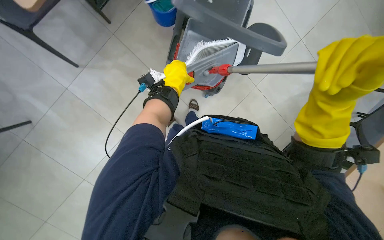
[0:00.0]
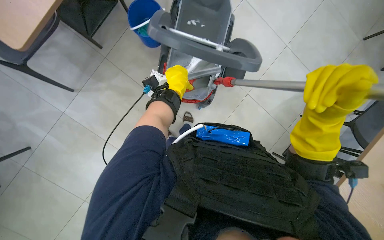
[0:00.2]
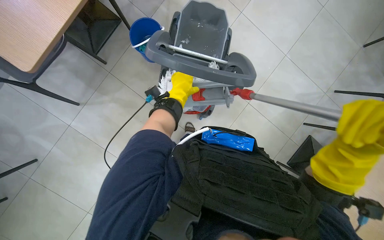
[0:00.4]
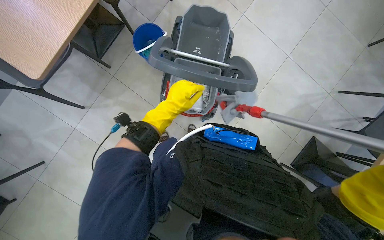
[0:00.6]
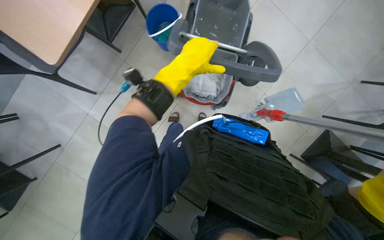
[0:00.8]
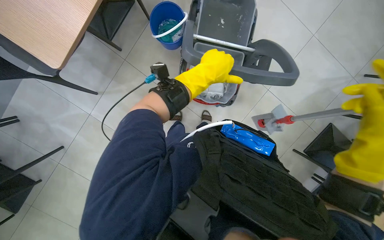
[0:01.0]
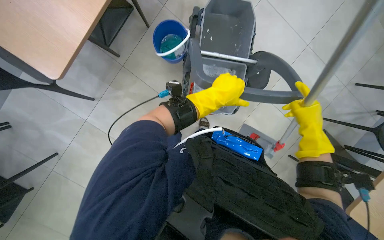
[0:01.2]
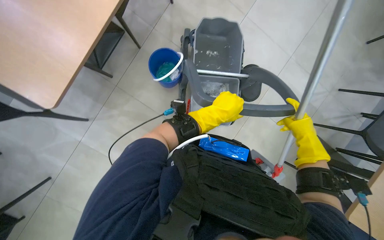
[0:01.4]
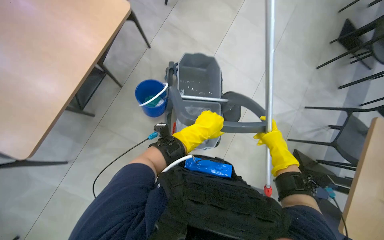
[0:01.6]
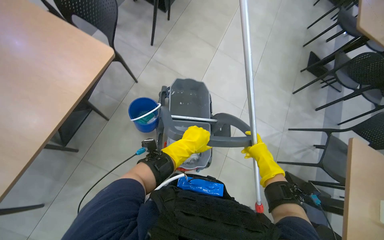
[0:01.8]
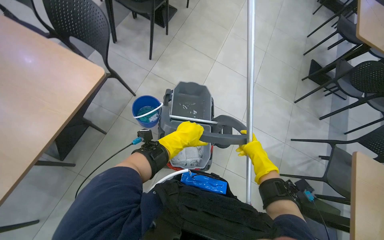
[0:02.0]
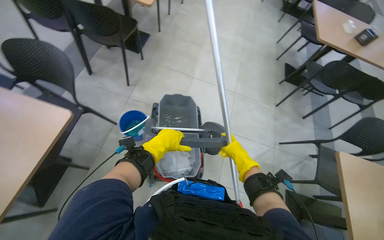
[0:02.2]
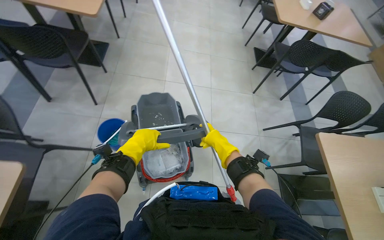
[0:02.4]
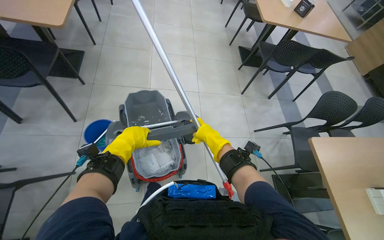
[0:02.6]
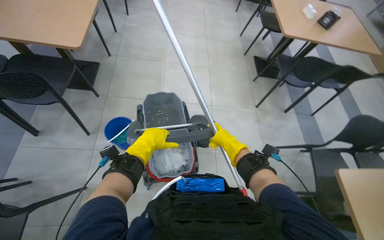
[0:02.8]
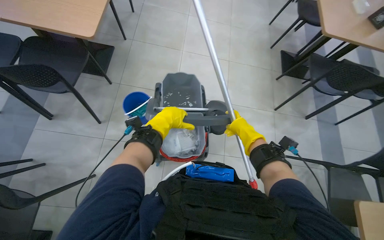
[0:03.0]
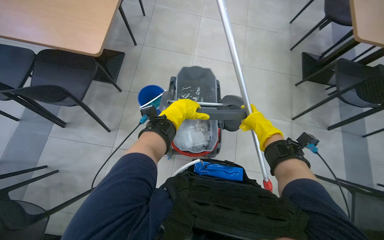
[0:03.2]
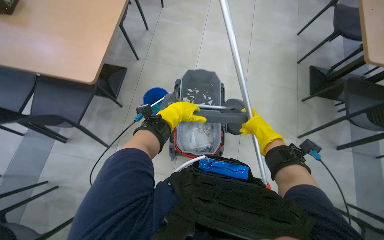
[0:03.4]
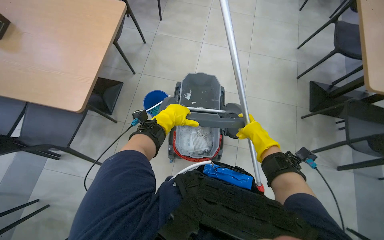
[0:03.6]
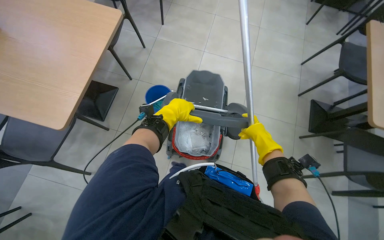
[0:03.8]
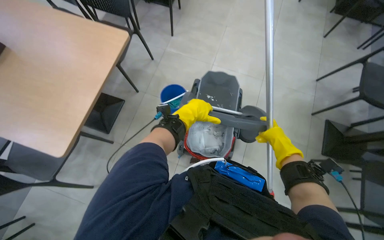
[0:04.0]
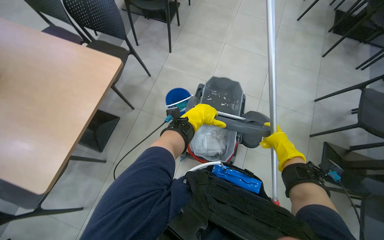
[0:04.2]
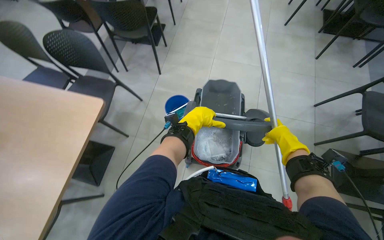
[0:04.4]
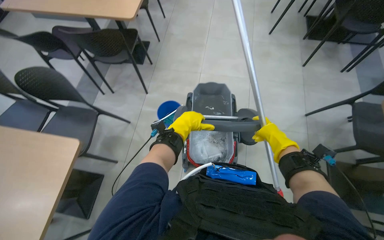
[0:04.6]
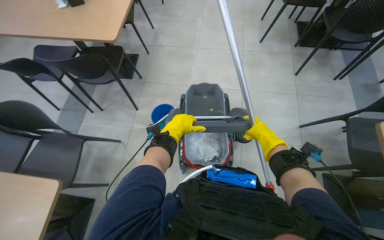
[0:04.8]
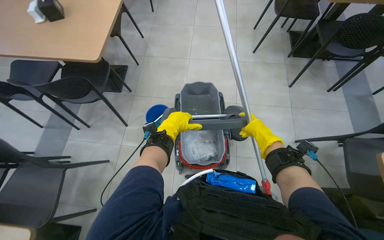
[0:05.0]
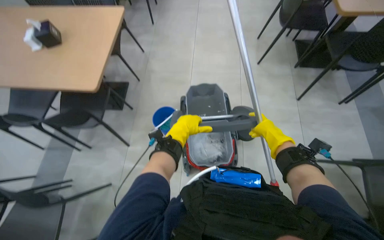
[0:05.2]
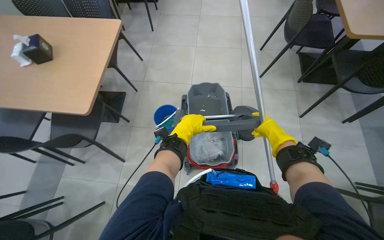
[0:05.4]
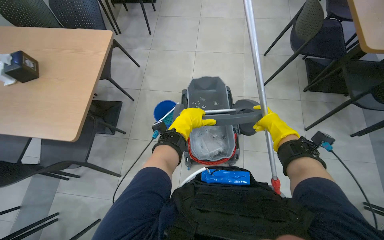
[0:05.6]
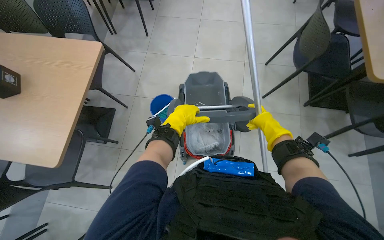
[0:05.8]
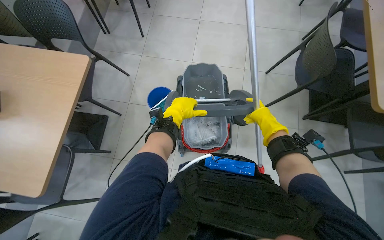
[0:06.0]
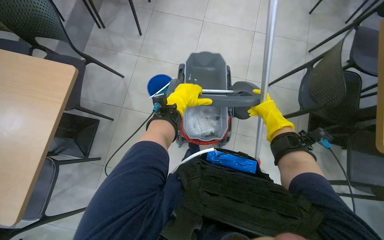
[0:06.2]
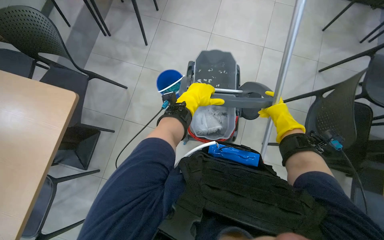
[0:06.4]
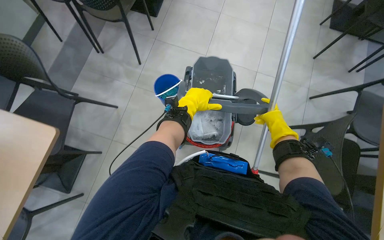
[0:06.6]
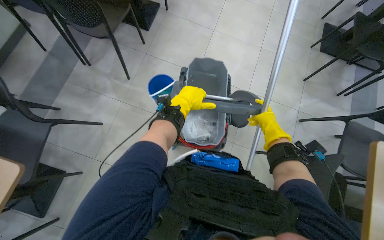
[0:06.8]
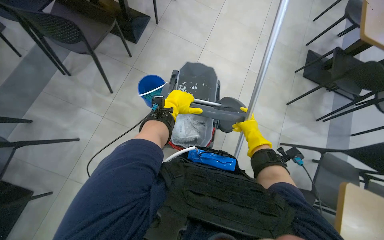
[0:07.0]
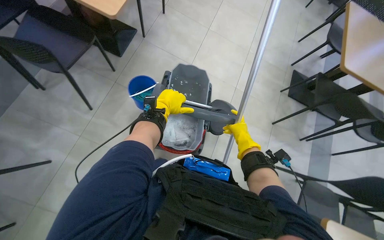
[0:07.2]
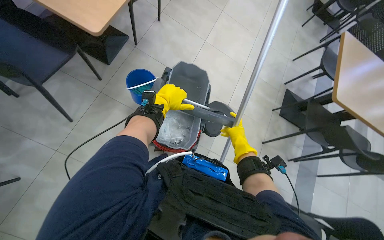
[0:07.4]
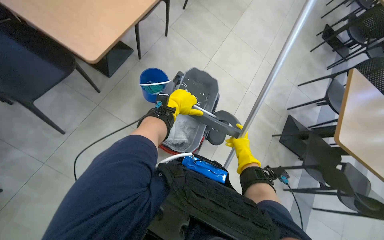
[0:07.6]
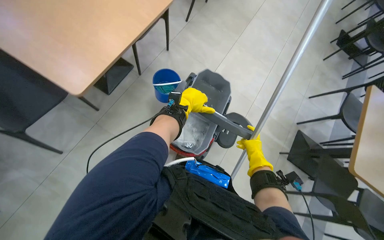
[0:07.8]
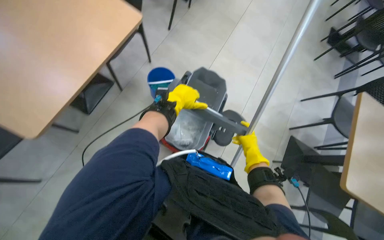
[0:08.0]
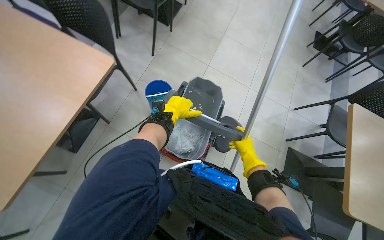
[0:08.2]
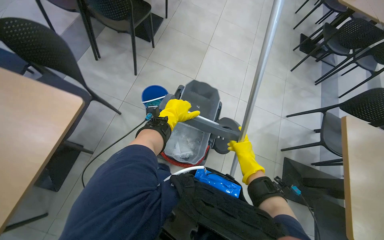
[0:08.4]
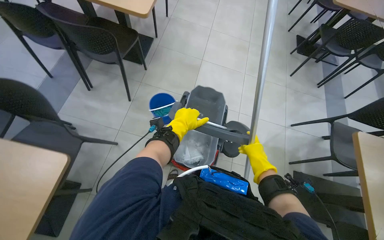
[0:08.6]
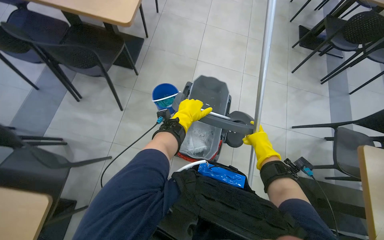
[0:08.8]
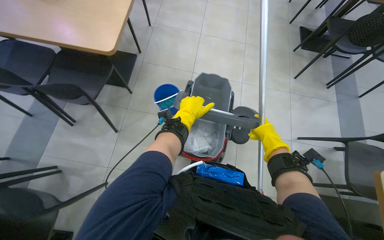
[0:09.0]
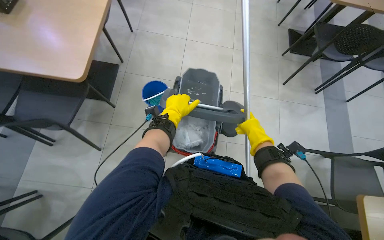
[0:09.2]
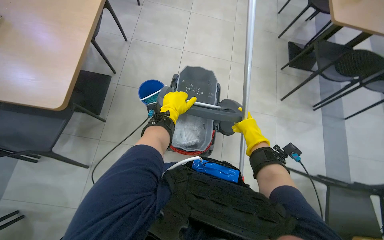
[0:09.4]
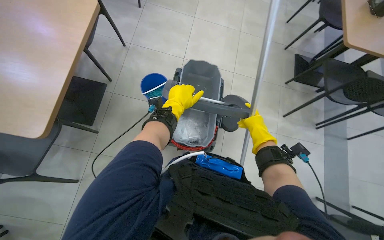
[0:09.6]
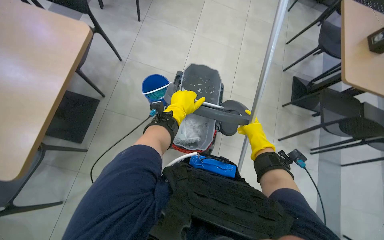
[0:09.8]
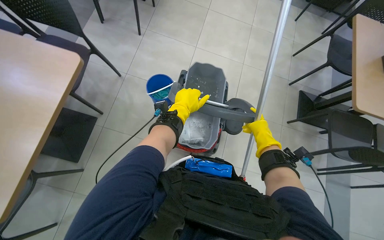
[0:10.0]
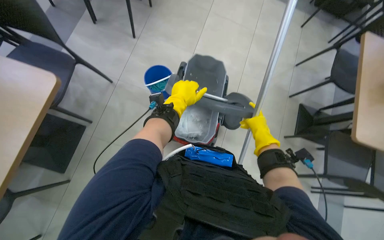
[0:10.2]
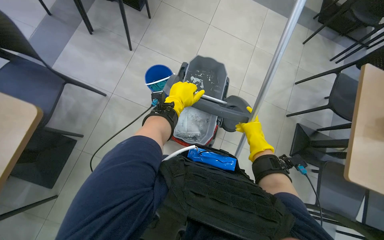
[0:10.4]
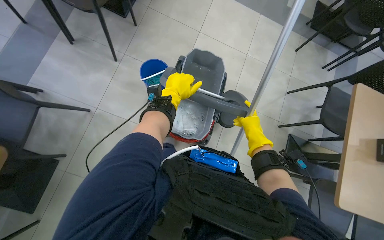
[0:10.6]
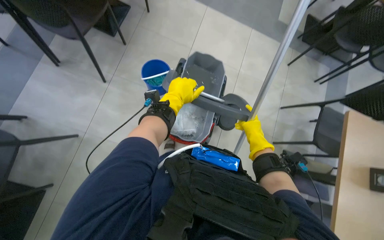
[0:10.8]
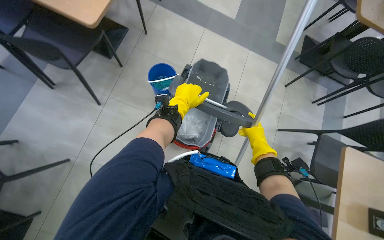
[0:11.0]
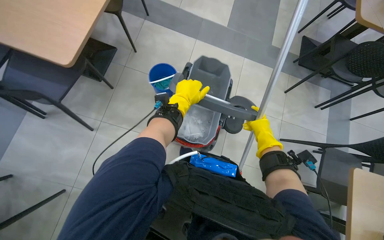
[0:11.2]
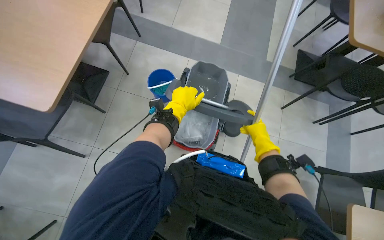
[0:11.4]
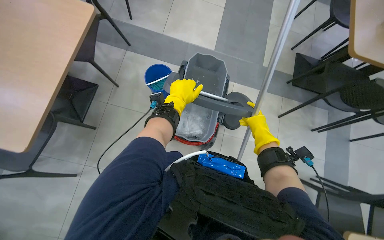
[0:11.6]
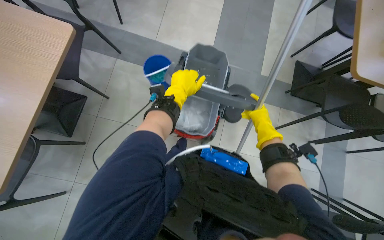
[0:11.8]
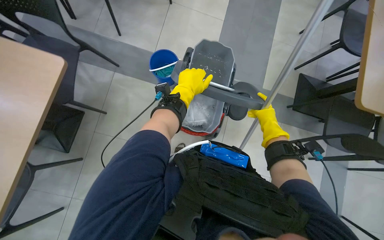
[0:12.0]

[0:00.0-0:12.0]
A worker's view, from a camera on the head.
Job: mopping floor.
The whole recording: Mopping the floor. The worker mops the floor with a mop, periodically dipping it into a bucket on a cleaning cart.
0:00.0 to 0:01.6: The view tilts some 15 degrees upward. The left hand moves up and down the picture over some 20 cm, changing direction 2 times.
0:01.6 to 0:03.0: The camera pitches upward, by some 15 degrees.
0:03.0 to 0:04.4: The camera is carried approximately 40 cm.
0:04.4 to 0:06.0: The camera travels approximately 1 m.
0:07.6 to 0:09.0: The wearer moves roughly 1 m.
0:09.0 to 0:10.4: The head travels roughly 70 cm.
0:10.4 to 0:12.0: The camera is carried roughly 90 cm.

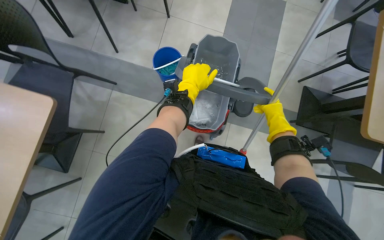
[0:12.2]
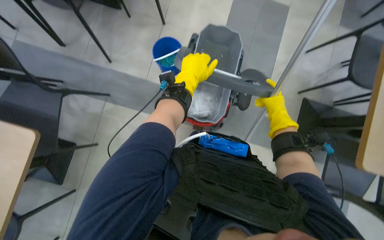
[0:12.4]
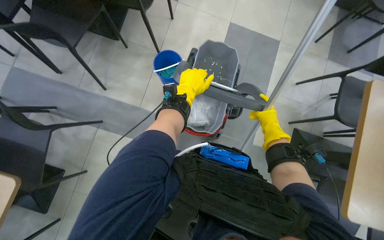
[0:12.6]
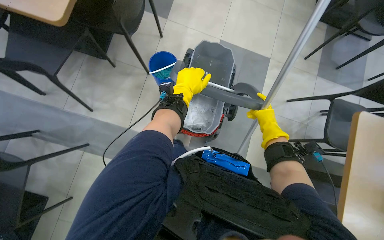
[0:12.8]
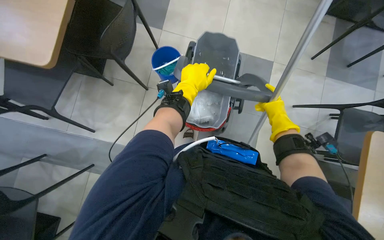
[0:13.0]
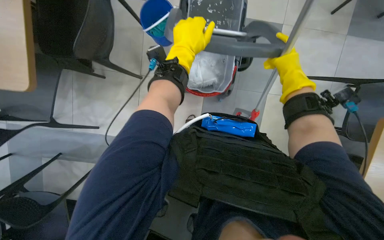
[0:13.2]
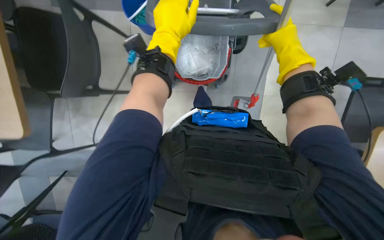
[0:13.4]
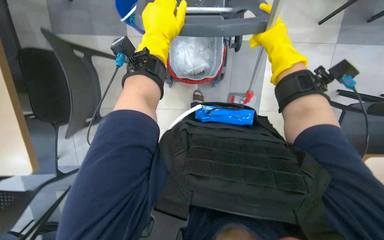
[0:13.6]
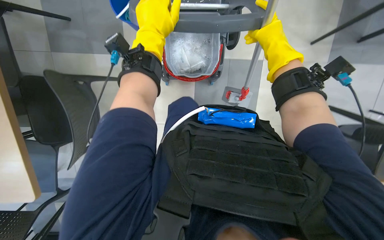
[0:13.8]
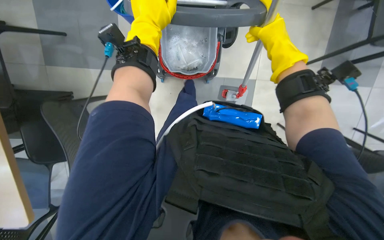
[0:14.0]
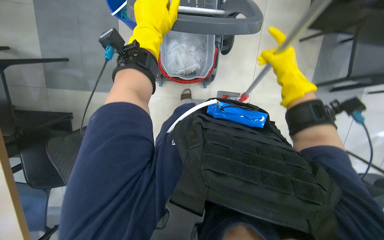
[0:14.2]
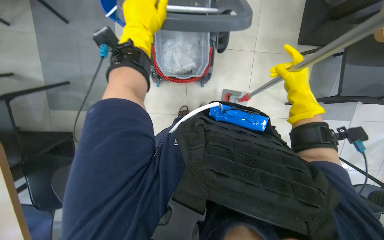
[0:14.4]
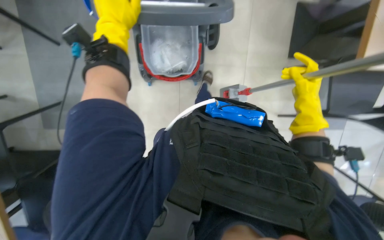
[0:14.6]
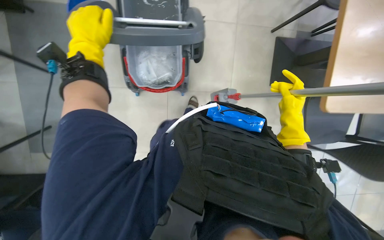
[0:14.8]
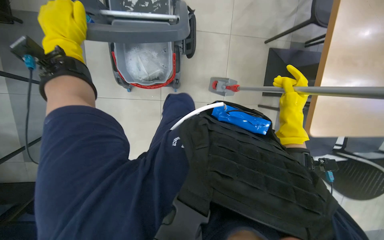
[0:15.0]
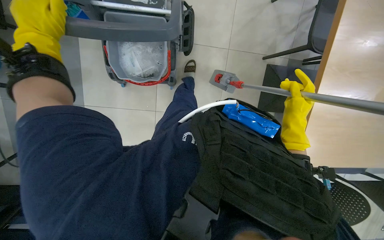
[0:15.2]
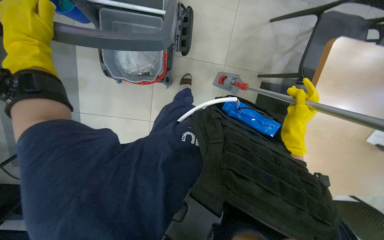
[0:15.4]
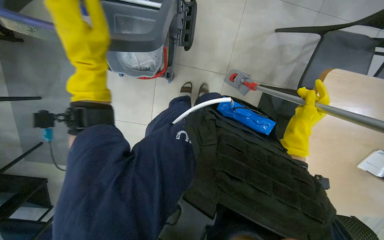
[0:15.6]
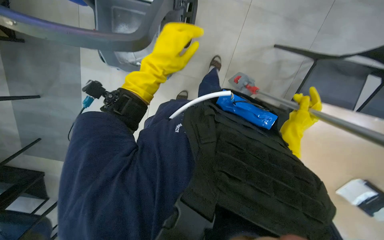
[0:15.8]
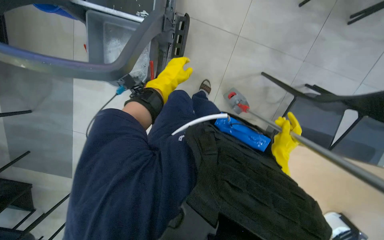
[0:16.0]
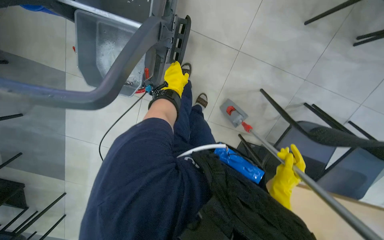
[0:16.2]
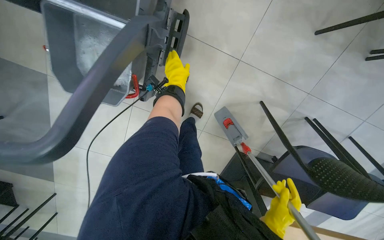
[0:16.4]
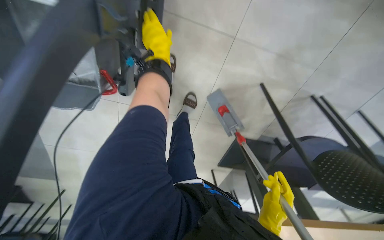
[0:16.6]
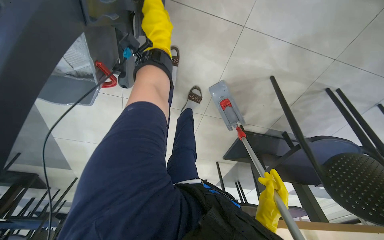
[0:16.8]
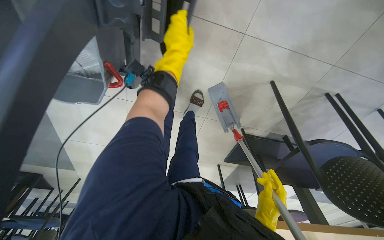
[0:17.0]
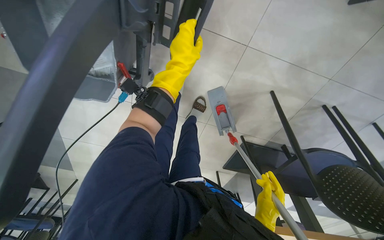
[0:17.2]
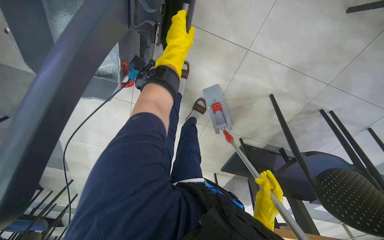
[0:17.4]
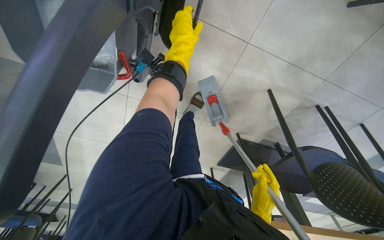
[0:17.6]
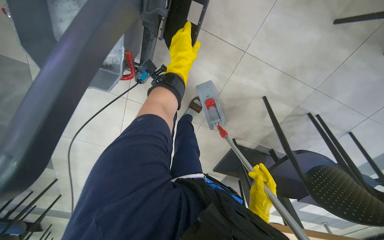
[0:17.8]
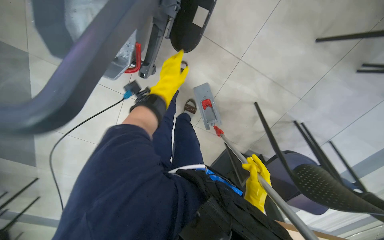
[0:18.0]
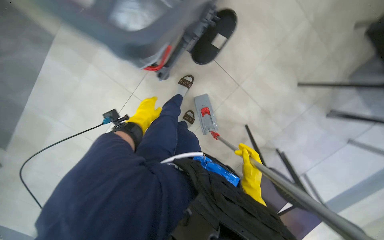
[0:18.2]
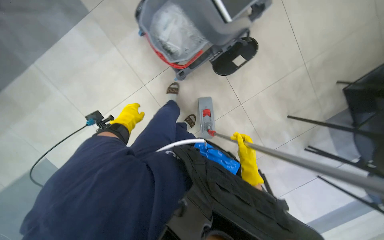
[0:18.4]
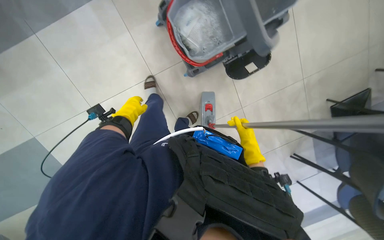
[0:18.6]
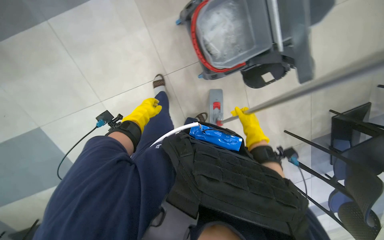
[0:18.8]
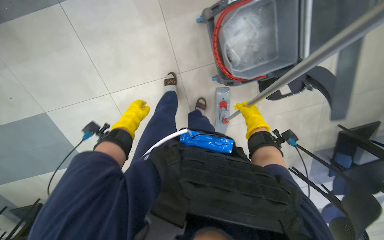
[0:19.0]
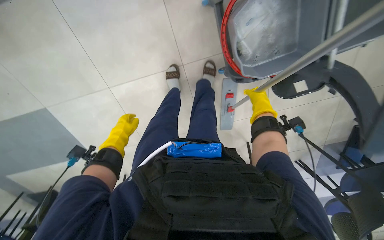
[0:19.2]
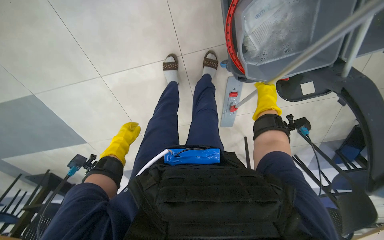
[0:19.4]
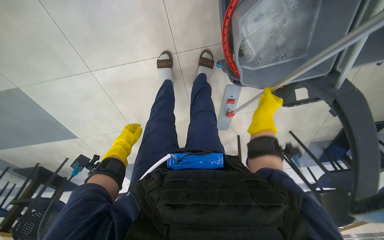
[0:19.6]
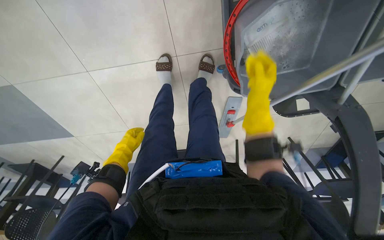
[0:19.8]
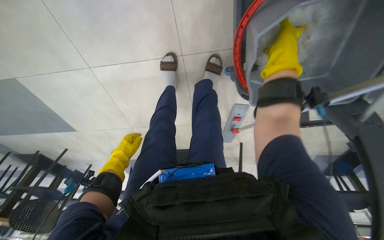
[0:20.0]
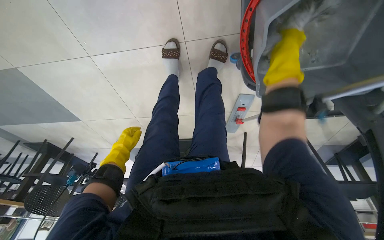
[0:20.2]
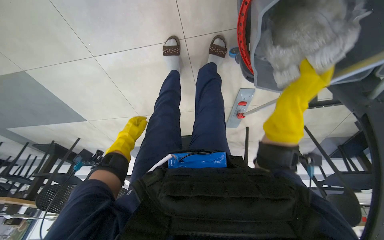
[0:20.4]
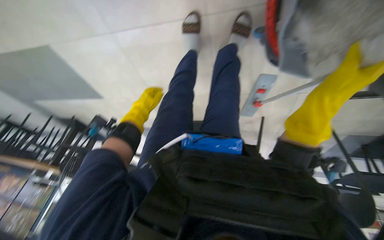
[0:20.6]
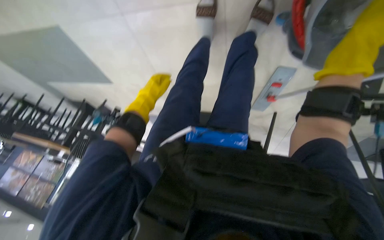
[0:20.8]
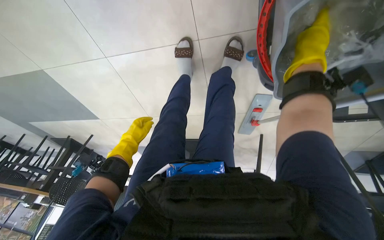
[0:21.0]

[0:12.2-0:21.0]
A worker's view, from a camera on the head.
Job: mopping floor.
The whole recording: Mopping the floor. The worker mops the floor with a mop, periodically dipping it into a bucket on a cleaning cart.
0:12.2 to 0:13.6: The right hand goes approximately 15 cm up the picture and nearer to the camera. Meanwhile the left hand moves up the picture, approximately 10 cm.
0:13.6 to 0:15.2: The right hand shifts approximately 30 cm down the picture and to the right, while the left hand is displaced to the left by approximately 20 cm.
0:15.2 to 0:16.6: The left hand travels farther from the camera and to the right by approximately 50 cm.
0:16.6 to 0:18.0: The left hand swings up and down the picture, some 10 cm each way, with 2 reversals.
0:18.0 to 0:19.6: The wearer moves some 60 cm. The camera is aimed approximately 20 degrees further to the right. The scene rotates clockwise by approximately 45 degrees.
0:19.6 to 0:21.0: The right hand shifts roughly 20 cm up the picture and nearer to the camera.
